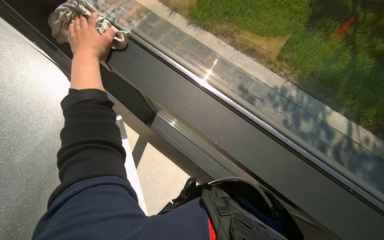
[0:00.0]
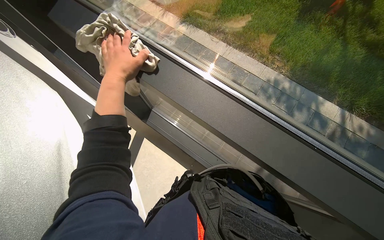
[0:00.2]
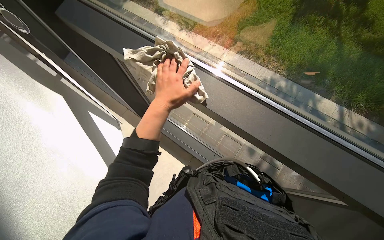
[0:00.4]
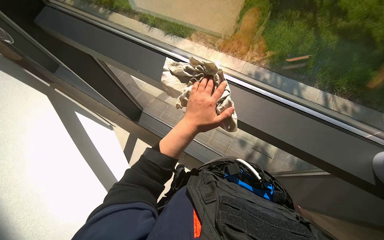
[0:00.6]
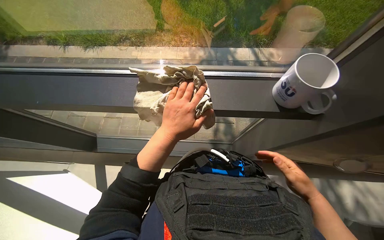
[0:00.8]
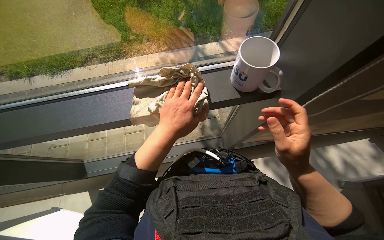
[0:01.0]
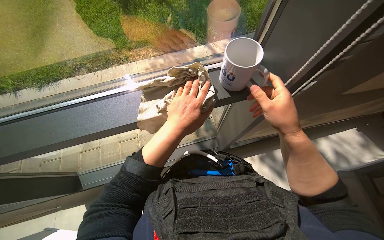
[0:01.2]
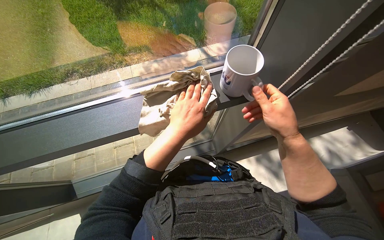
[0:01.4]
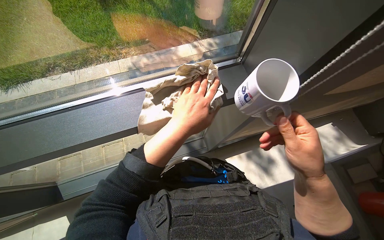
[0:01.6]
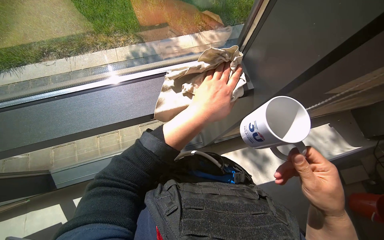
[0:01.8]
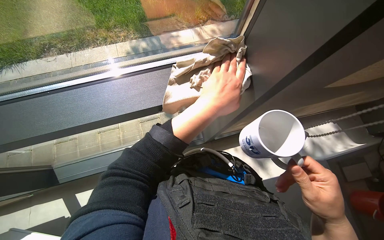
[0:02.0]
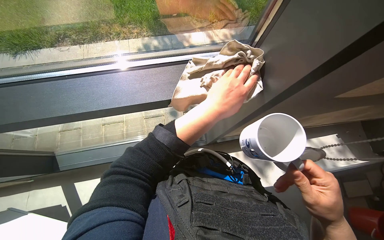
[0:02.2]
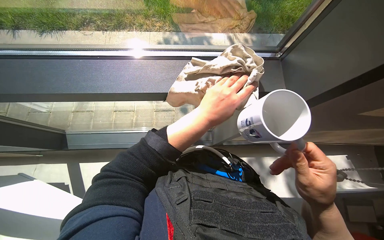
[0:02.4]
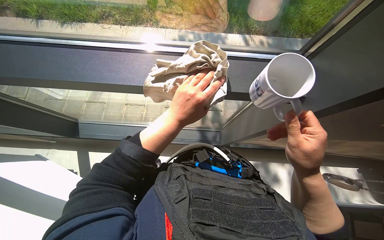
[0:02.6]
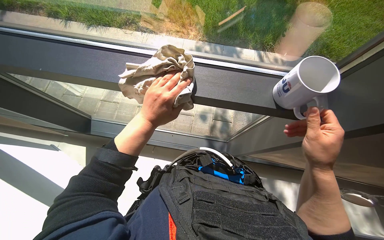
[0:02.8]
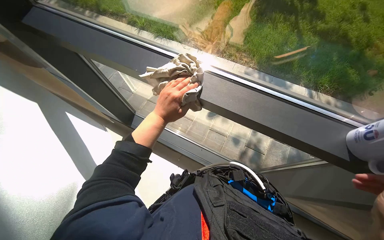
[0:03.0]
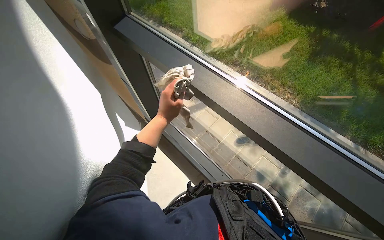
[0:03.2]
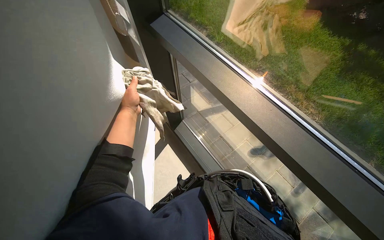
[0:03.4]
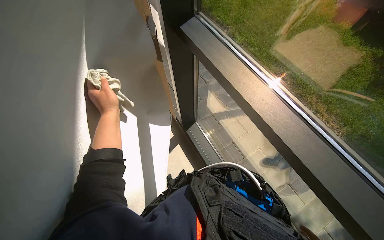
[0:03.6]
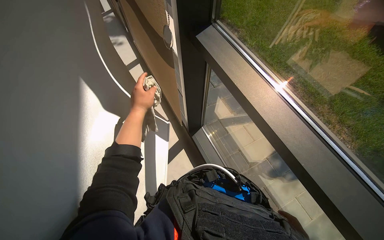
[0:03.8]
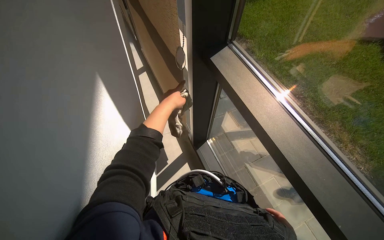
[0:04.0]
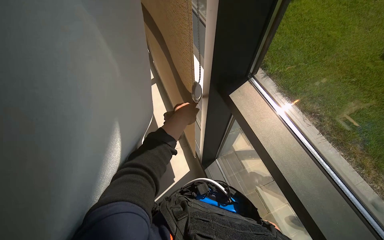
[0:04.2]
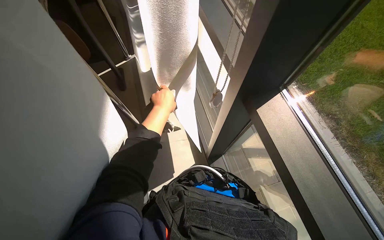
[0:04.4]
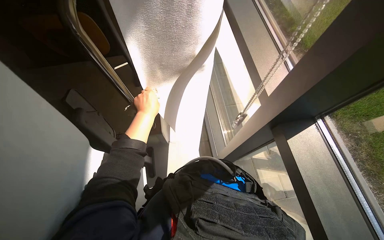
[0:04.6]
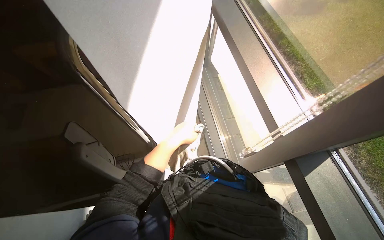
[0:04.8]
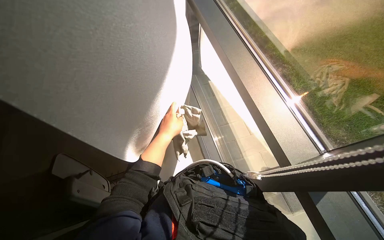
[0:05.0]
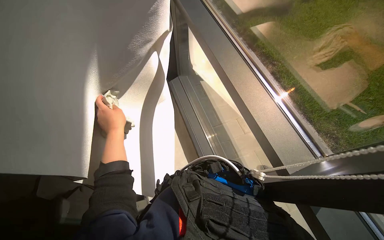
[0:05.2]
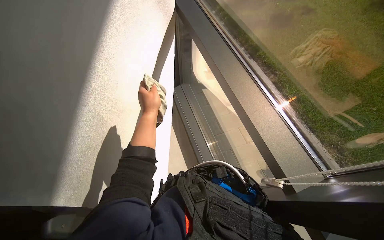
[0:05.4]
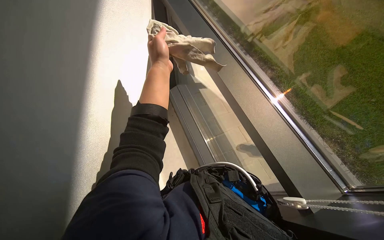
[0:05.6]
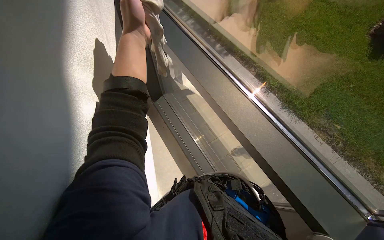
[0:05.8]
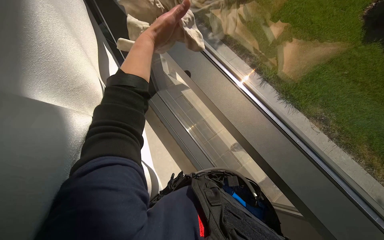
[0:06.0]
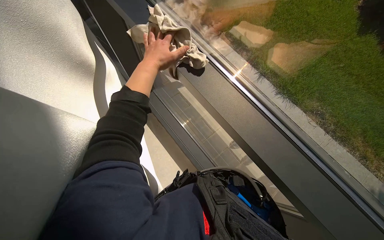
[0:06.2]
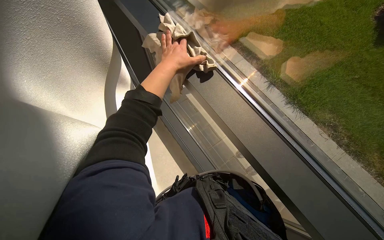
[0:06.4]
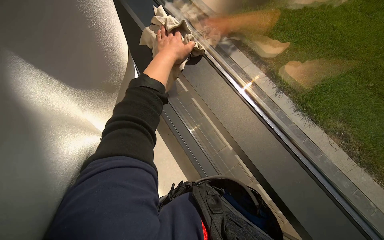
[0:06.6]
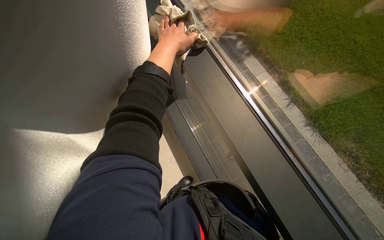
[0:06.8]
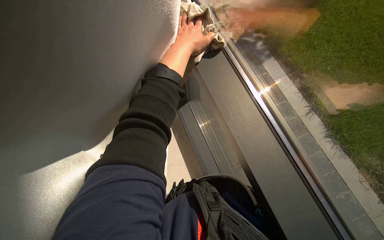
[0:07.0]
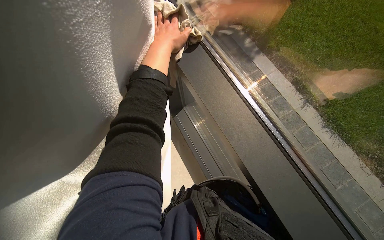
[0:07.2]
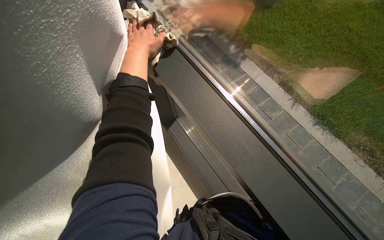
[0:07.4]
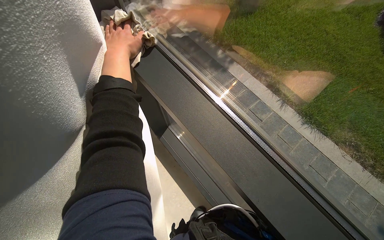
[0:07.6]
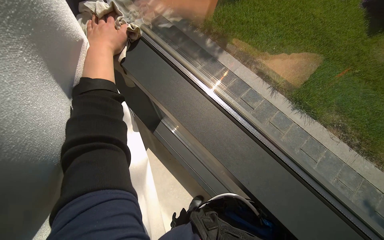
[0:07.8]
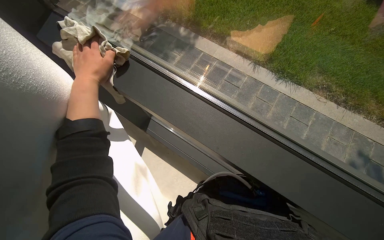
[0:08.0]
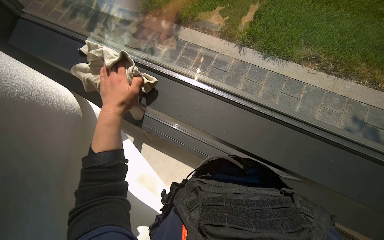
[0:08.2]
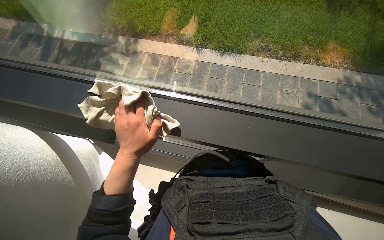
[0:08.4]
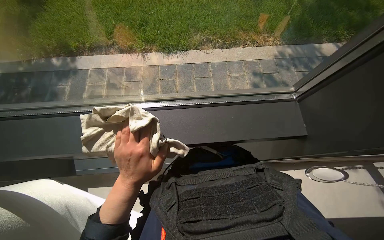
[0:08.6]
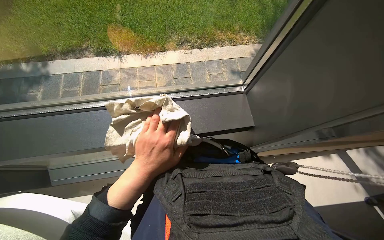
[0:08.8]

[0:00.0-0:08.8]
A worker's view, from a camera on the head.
Job: cleaning windows.
The whole recording: Cleaning window frame. The worker cleans the window frame with a cloth.
0:00.0 to 0:01.4: The left hand moves to the right and down the picture, approximately 50 cm.
0:01.4 to 0:03.0: The head rotates approximately 35 degrees to the left.
0:03.0 to 0:04.4: The wearer's head swings some 40 degrees to the left. The view tilts some 15 degrees upward.
0:04.4 to 0:05.8: The view swings some 20 degrees to the left. The left hand shifts approximately 20 cm nearer to the camera and up the picture.
0:05.8 to 0:07.4: The left hand is displaced farther from the camera by roughly 10 cm.
0:07.4 to 0:08.8: The head rotates some 70 degrees to the right.

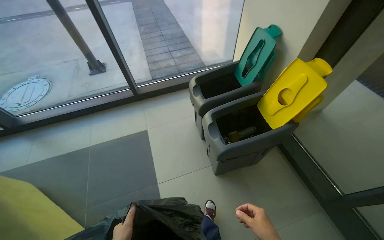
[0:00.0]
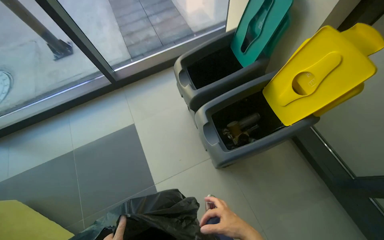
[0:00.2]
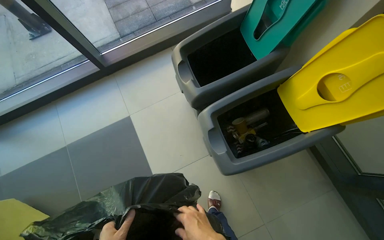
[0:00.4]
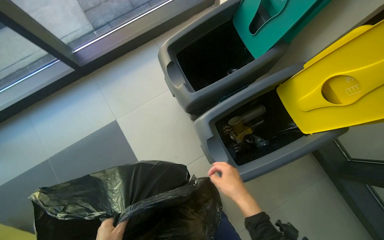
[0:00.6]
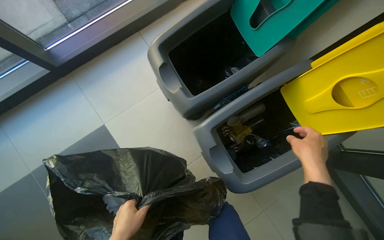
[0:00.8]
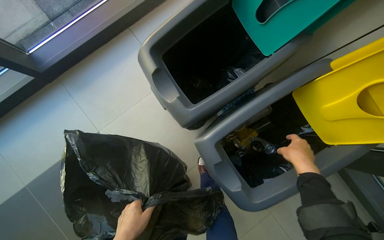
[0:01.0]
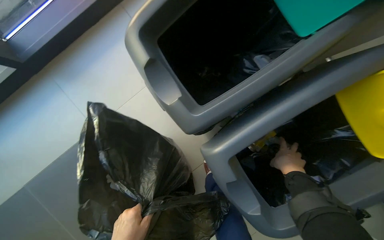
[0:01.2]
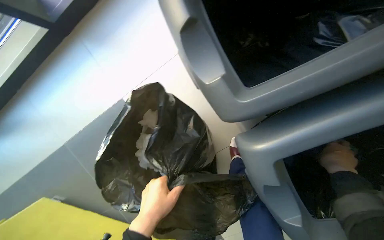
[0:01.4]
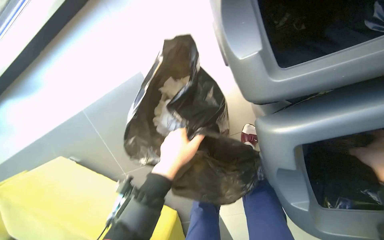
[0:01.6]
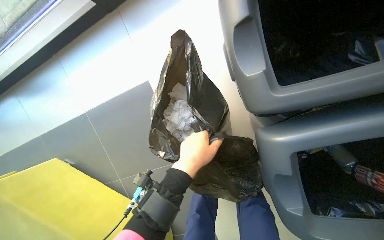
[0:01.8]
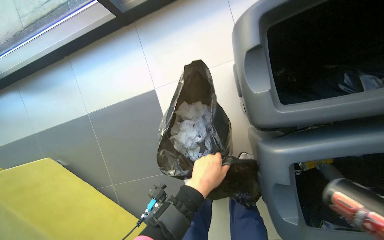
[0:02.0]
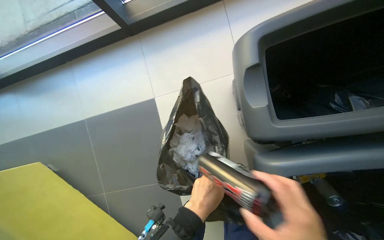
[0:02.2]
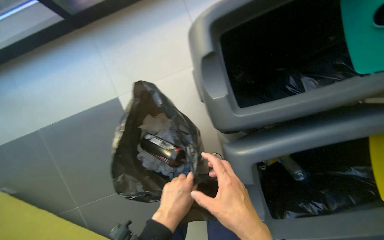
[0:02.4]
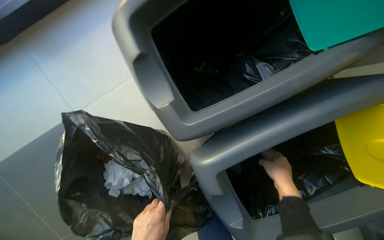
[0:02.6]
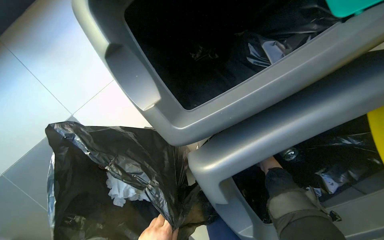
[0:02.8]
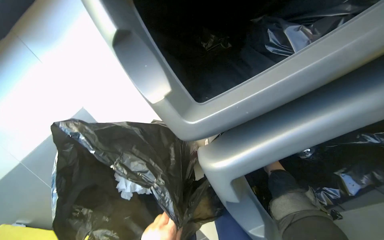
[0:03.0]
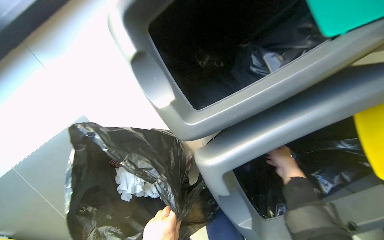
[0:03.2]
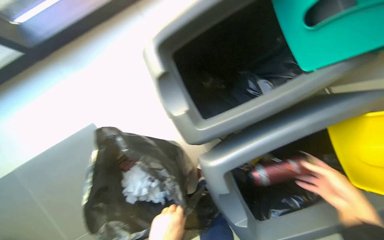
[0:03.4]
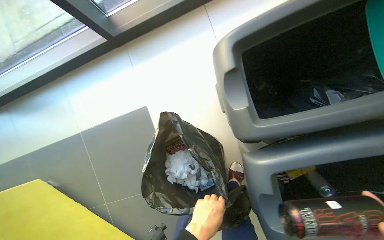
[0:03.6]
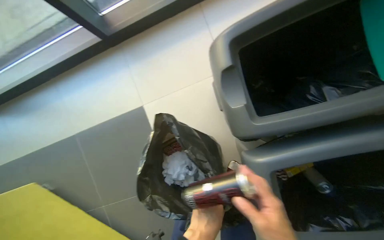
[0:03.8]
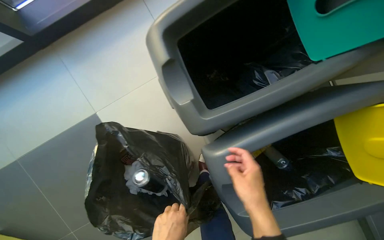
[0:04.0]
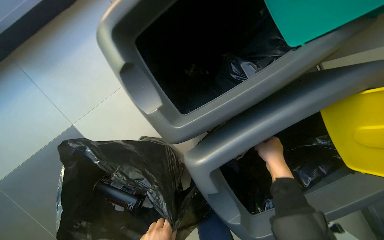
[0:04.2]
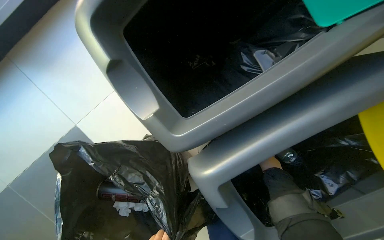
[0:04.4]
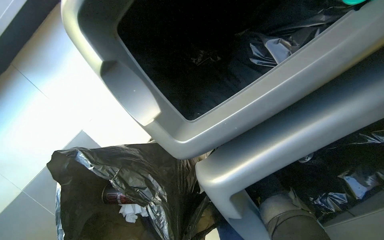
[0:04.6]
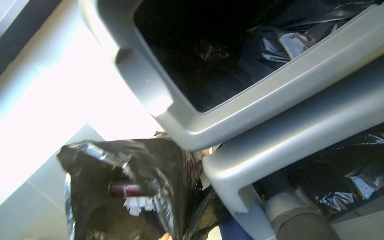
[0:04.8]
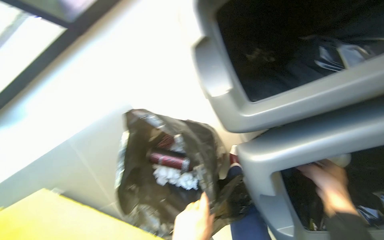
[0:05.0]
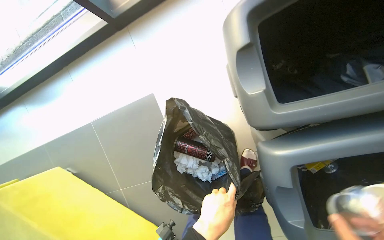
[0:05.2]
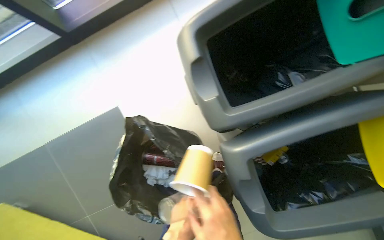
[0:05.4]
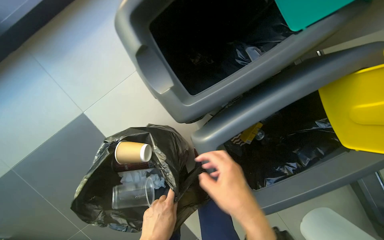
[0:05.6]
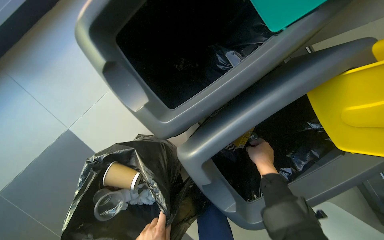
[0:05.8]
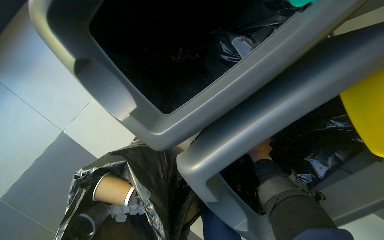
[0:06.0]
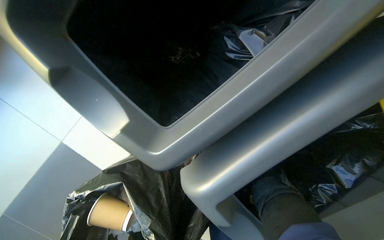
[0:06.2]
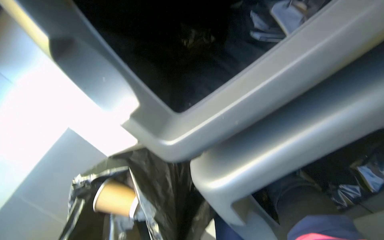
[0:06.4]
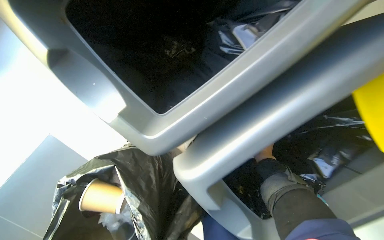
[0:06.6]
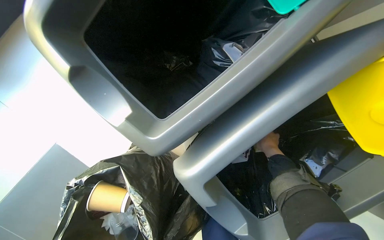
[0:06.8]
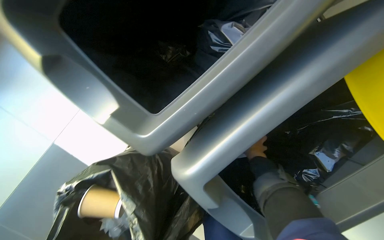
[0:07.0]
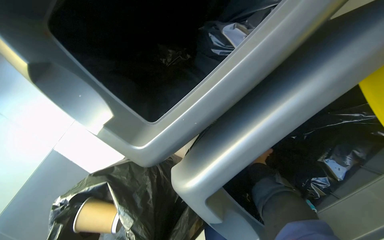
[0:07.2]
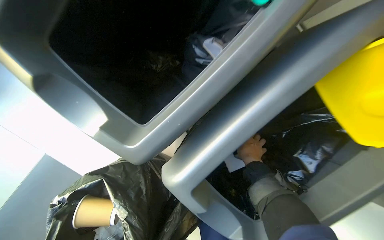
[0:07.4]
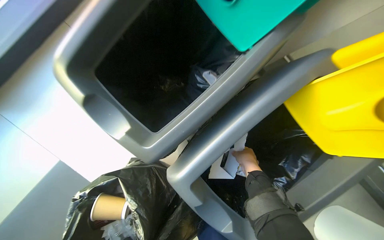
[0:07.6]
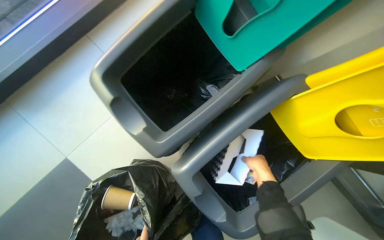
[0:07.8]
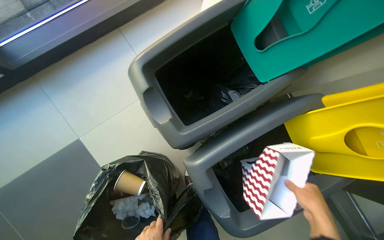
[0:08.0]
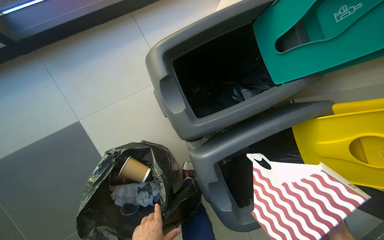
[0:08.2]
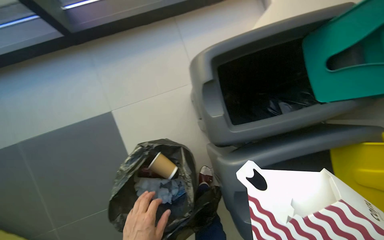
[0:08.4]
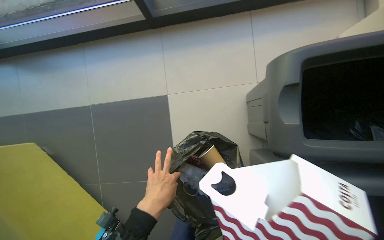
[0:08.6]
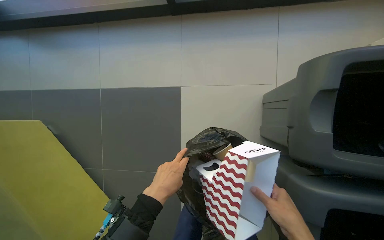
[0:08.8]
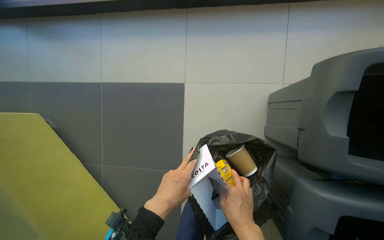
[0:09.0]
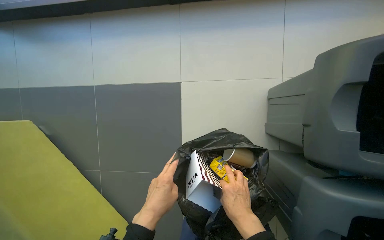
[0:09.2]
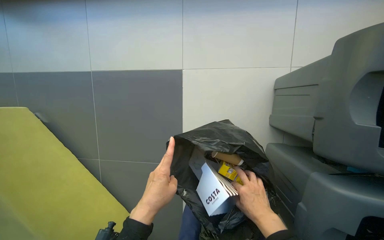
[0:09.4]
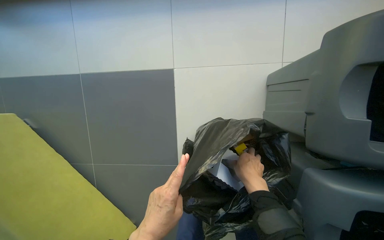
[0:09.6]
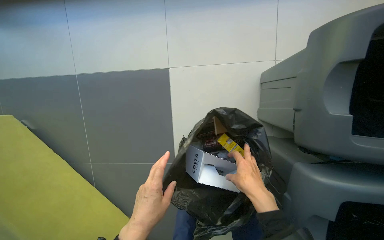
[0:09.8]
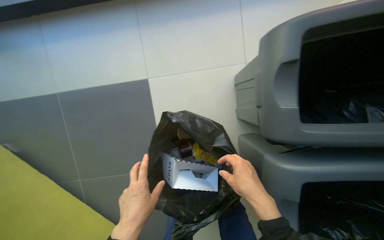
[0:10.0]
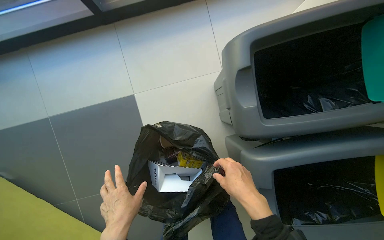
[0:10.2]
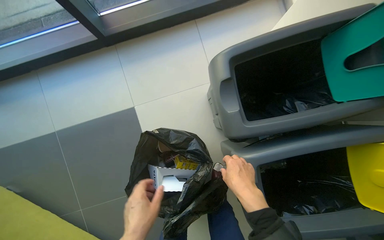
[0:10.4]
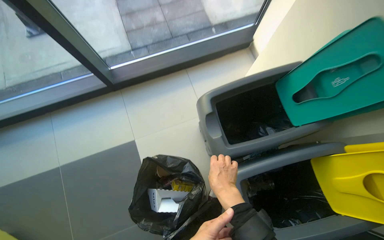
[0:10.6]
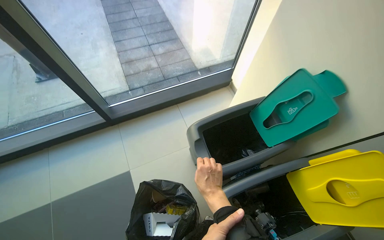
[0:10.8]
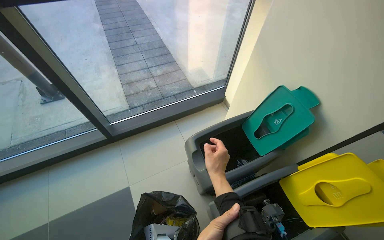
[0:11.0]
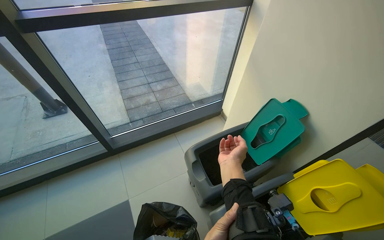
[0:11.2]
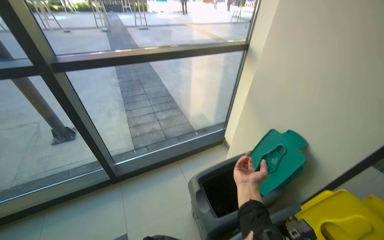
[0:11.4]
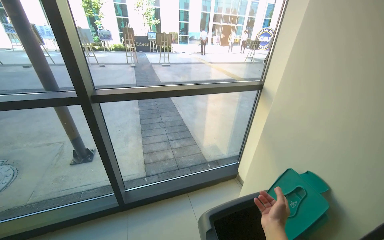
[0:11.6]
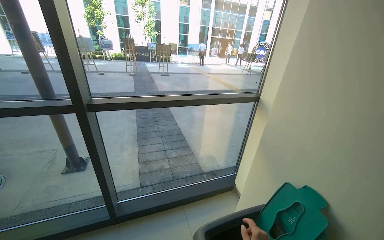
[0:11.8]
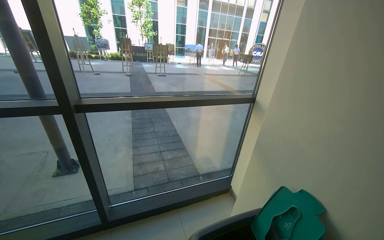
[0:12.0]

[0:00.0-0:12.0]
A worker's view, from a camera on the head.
Job: managing trash.
The whole recording: Sorting trash into recycling bins. The worker sorts various items from a trash bag into designated recycling bins.
0:00.0 to 0:01.6: The wearer moves about 90 cm. The view tips downward by some 55 degrees.
0:01.6 to 0:03.0: The wearer's head swings approximately 20 degrees to the right.
0:06.0 to 0:07.6: The right hand goes farther from the camera and returns, some 15 cm each way.
0:07.6 to 0:09.0: The camera is carried some 40 cm. The wearer's head swings approximately 50 degrees to the left.
0:09.0 to 0:10.4: The left hand moves nearer to the camera, approximately 15 cm.
0:10.4 to 0:12.0: The camera is carried approximately 40 cm. The wearer looks about 60 degrees further upward.
